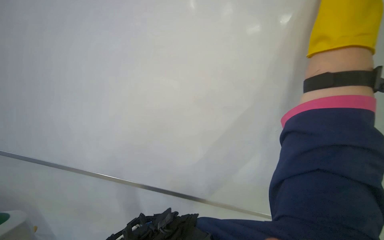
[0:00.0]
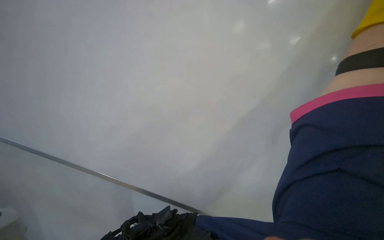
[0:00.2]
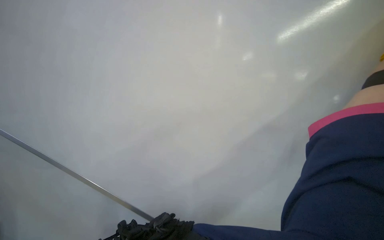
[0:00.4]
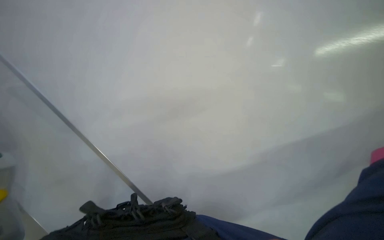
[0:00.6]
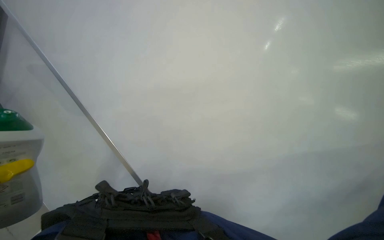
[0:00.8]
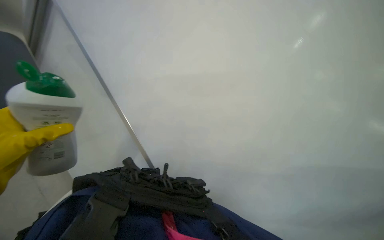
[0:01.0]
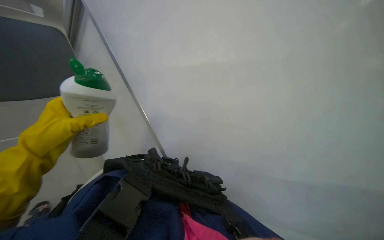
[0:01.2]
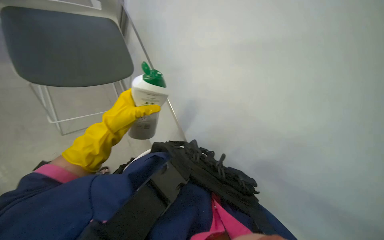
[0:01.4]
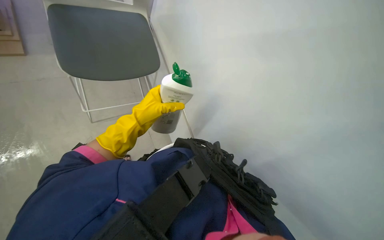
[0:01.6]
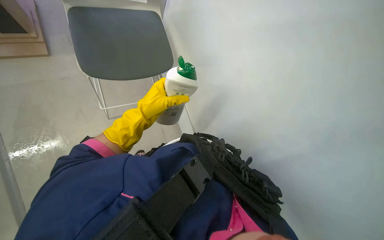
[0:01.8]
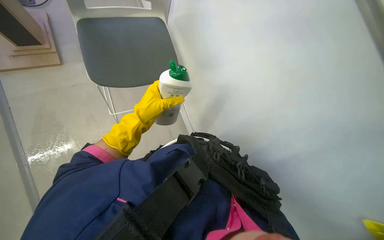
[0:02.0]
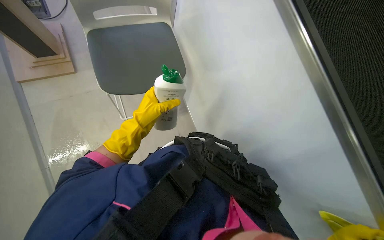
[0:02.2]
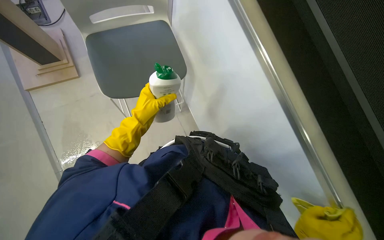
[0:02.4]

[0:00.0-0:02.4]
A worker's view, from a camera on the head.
Job: wiping surfaces.
The whole recording: Cleaning whiteboard. The worker cleans the whiteboard with a cloth and cleaner.
0:01.2 to 0:02.4: The view pans to the left by approximately 20 degrees. The left hand shifts some 15 cm to the right.

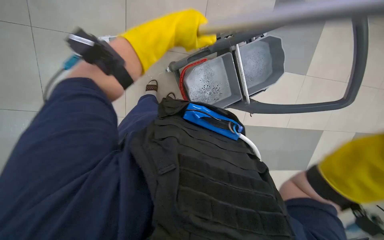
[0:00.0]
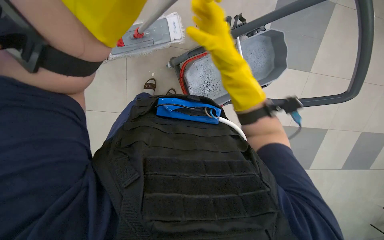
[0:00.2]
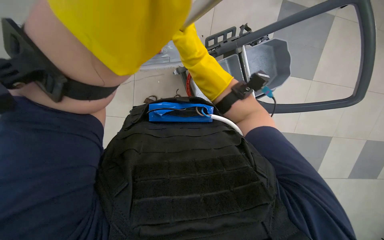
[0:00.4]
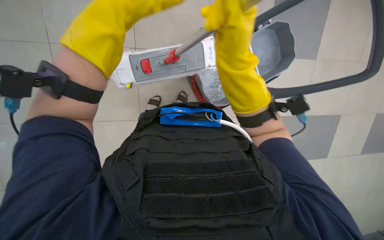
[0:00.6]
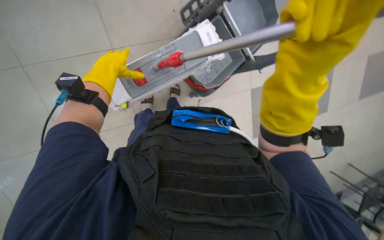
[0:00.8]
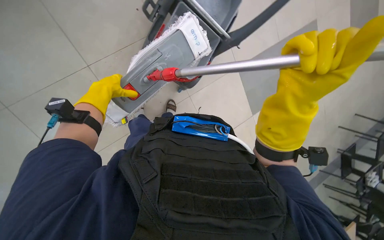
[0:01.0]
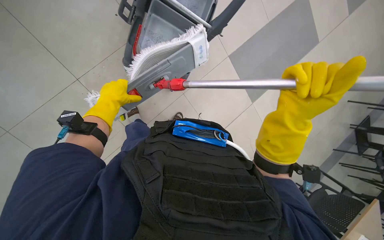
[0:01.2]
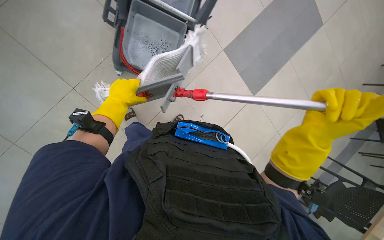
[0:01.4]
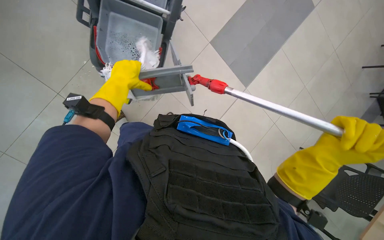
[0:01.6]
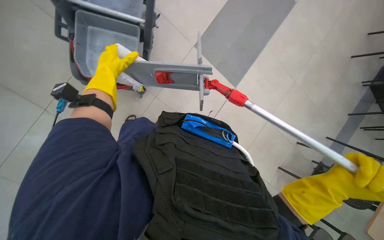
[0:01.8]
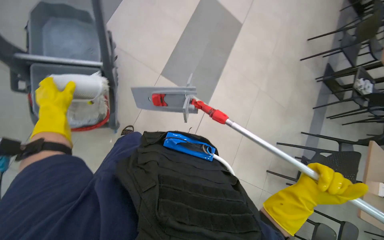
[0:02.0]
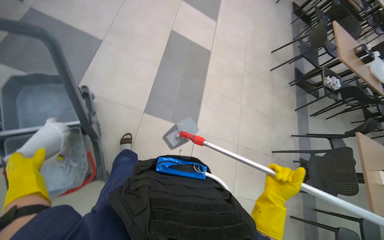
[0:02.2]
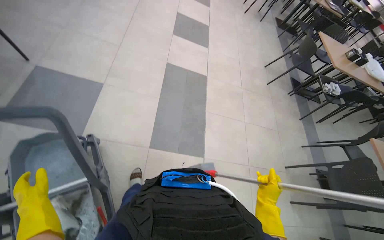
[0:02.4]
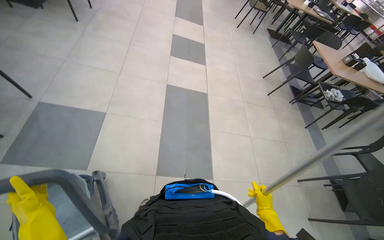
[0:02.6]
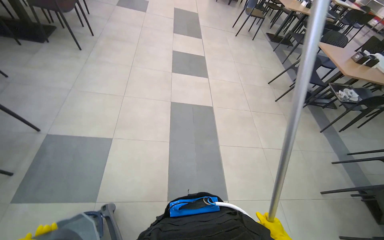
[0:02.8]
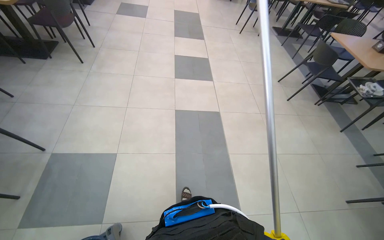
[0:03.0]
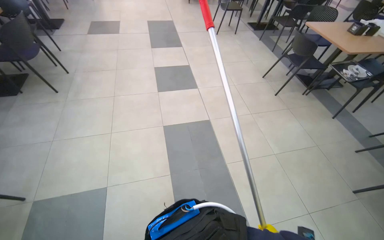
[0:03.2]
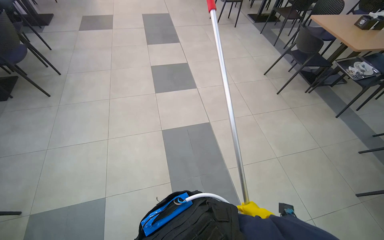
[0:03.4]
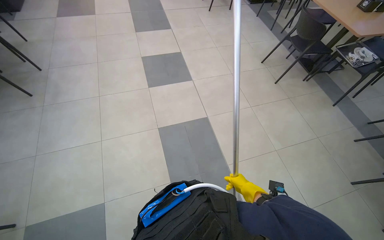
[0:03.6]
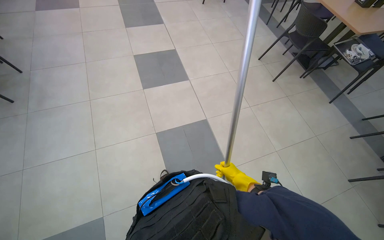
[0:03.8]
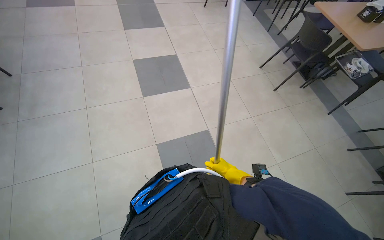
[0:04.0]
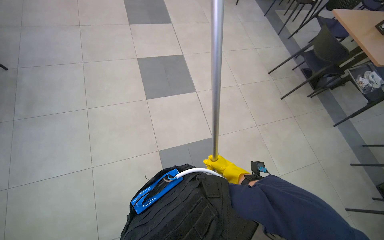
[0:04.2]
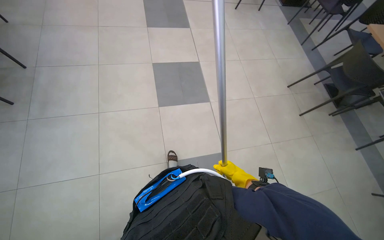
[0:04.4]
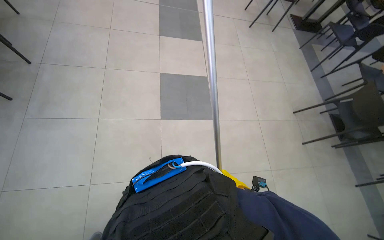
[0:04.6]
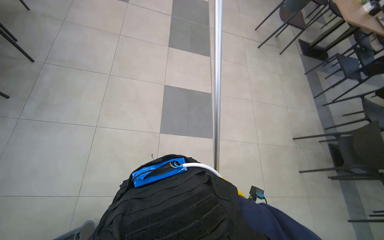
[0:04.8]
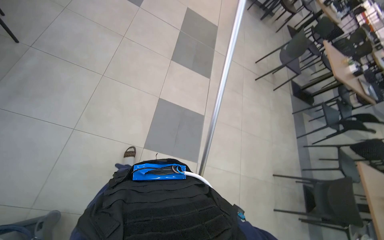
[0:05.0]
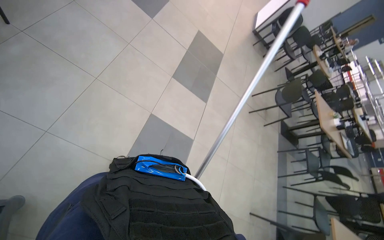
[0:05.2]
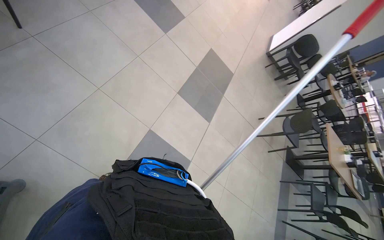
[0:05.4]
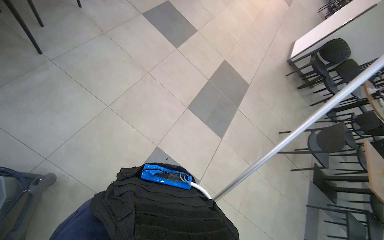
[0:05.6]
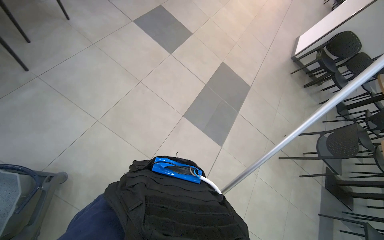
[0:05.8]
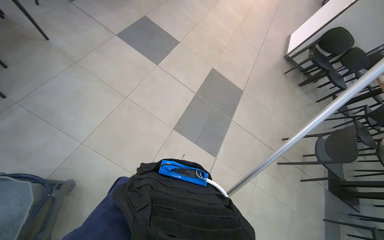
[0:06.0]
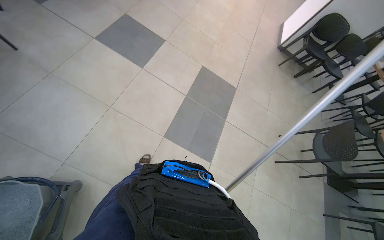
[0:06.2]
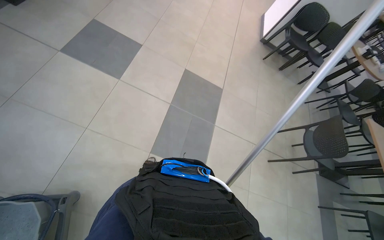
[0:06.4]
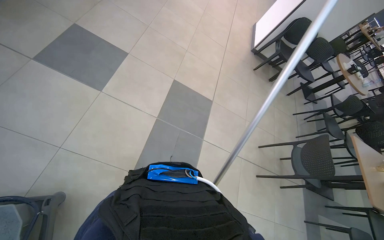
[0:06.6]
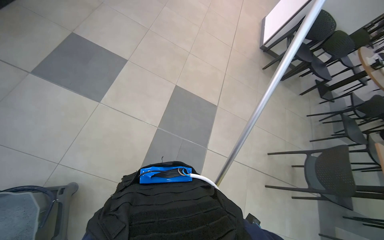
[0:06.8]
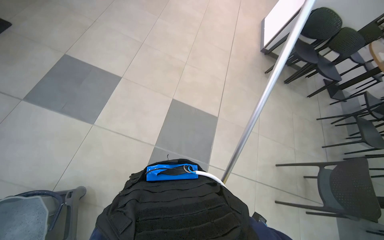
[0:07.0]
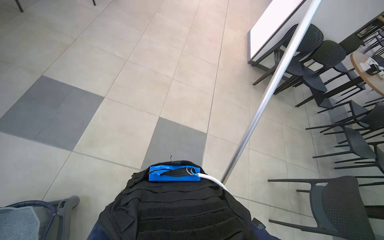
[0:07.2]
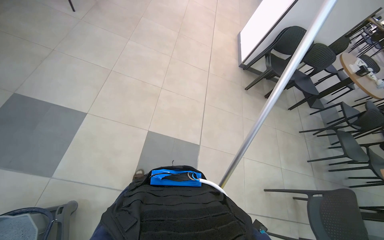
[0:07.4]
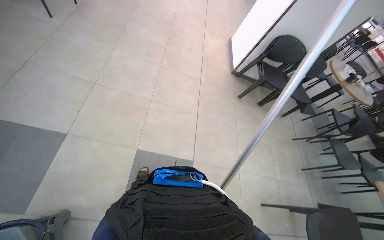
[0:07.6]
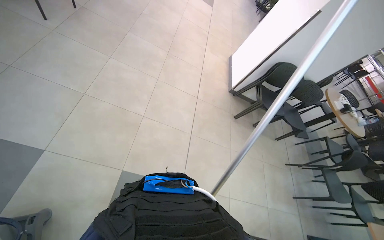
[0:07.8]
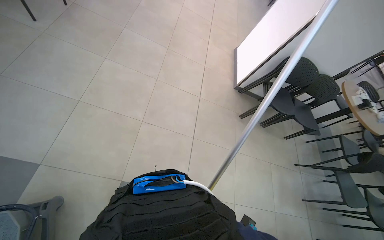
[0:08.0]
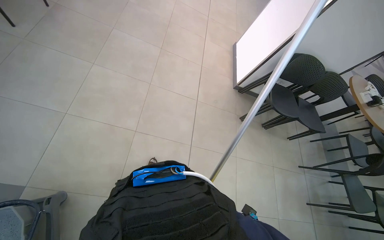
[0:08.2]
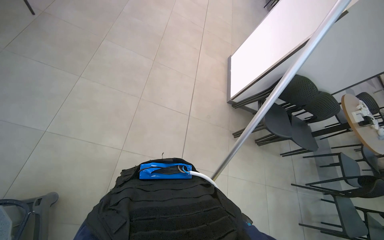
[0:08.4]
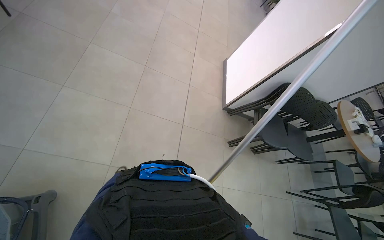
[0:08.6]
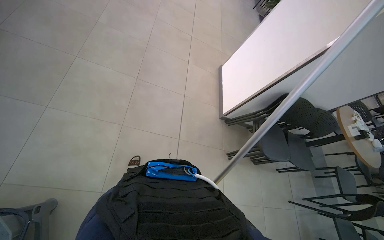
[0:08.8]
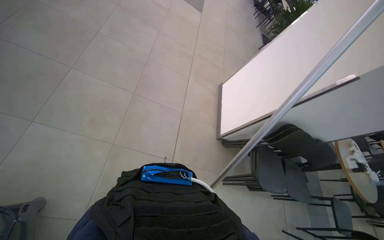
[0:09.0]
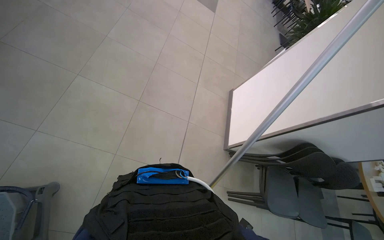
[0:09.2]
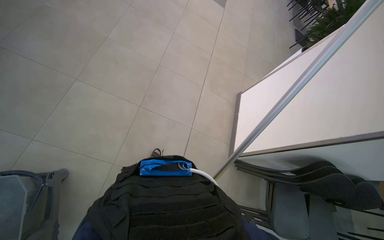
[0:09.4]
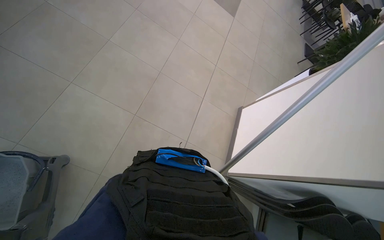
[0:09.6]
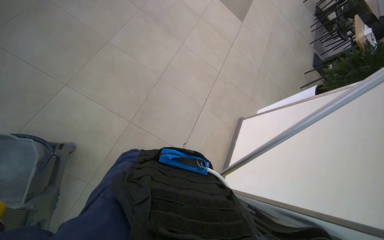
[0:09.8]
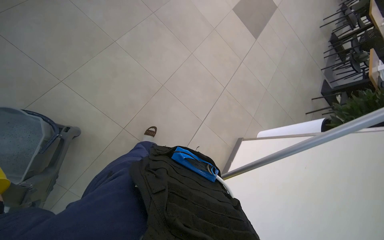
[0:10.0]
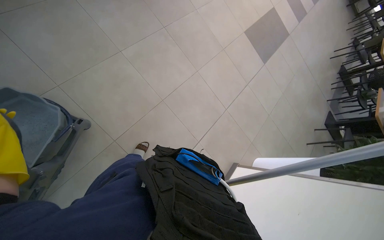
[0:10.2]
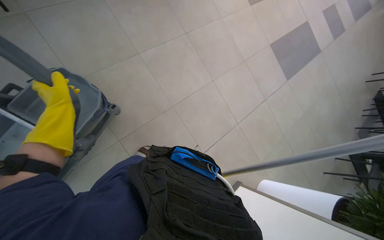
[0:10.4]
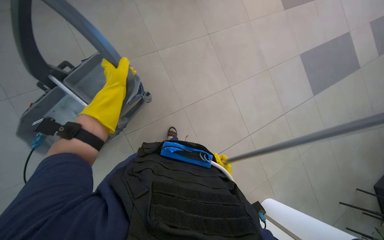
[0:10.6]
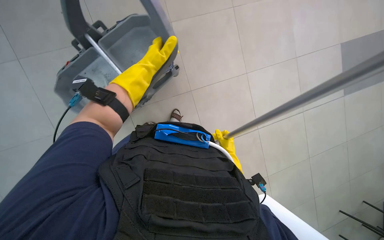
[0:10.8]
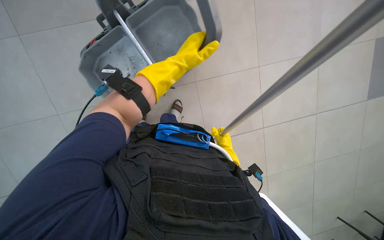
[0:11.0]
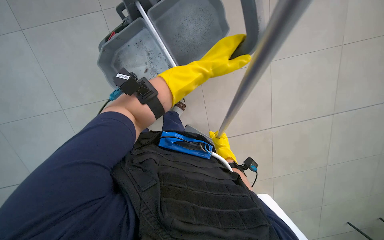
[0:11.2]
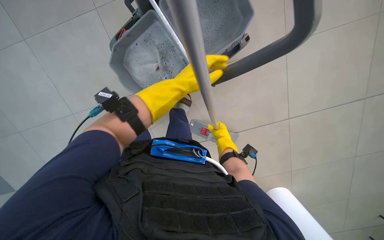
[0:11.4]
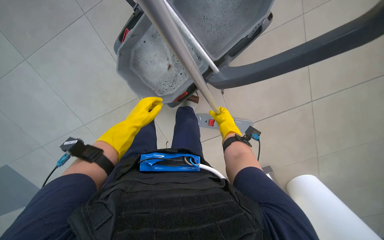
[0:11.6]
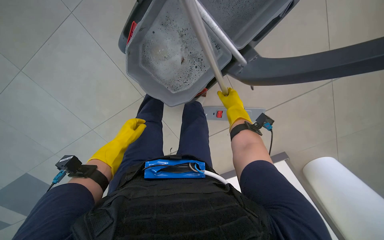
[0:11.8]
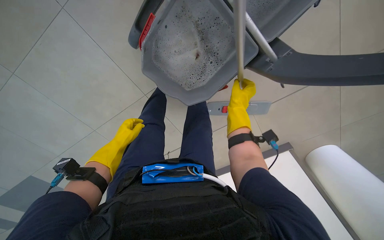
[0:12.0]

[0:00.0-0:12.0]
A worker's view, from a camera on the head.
Job: preparing cleaning supplies.
The whole recording: Cleaning mop head. The worker removes and wrings out the mop head in a cleaning bucket.
0:01.6 to 0:03.0: The head travels about 60 cm. The camera pitches upward, by approximately 15 degrees. The scene rotates counterclockwise by approximately 25 degrees.
0:03.0 to 0:04.4: The camera travels about 1 m. The wearer looks some 15 degrees further downward.
0:04.4 to 0:06.0: The camera travels about 1.5 m. The view tips upward by some 15 degrees. The scene turns about 40 degrees clockwise in the picture.
0:06.0 to 0:07.6: The head travels some 1.5 m.
0:07.6 to 0:09.0: The camera travels about 1 m.
0:09.0 to 0:10.4: The camera is carried about 1 m. The head turns to the left by about 40 degrees.
0:10.4 to 0:12.0: The head rotates some 30 degrees to the left. The view tips downward by some 15 degrees.

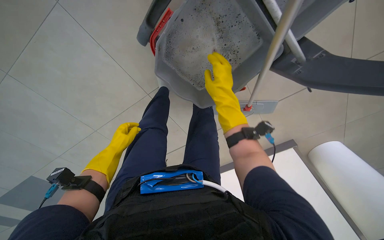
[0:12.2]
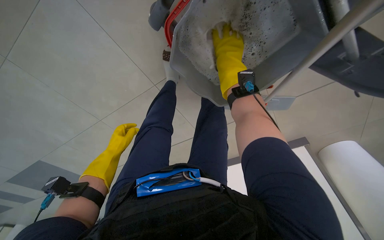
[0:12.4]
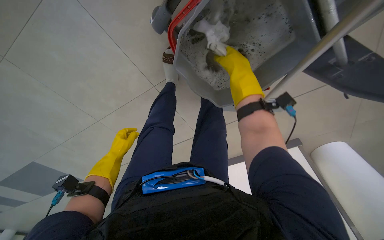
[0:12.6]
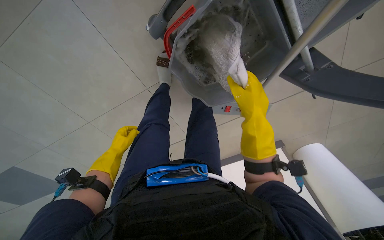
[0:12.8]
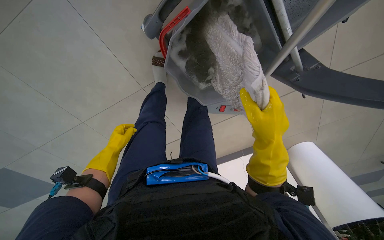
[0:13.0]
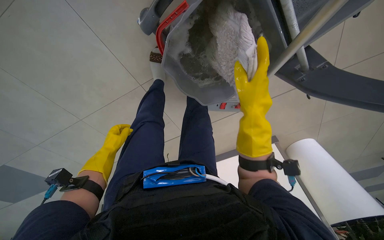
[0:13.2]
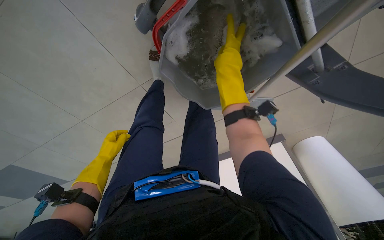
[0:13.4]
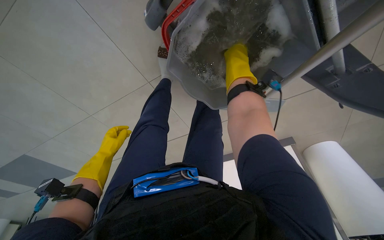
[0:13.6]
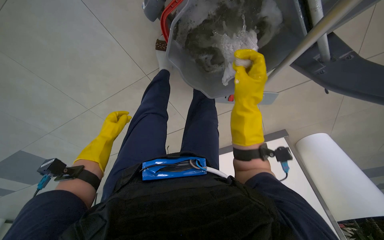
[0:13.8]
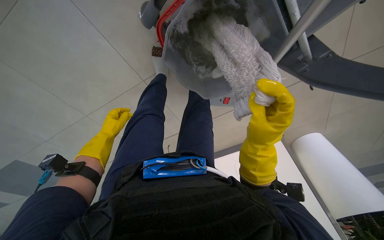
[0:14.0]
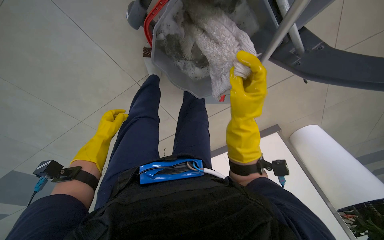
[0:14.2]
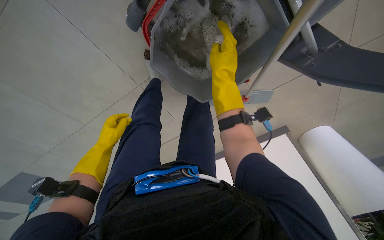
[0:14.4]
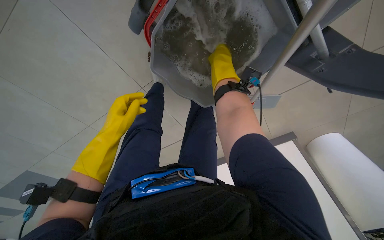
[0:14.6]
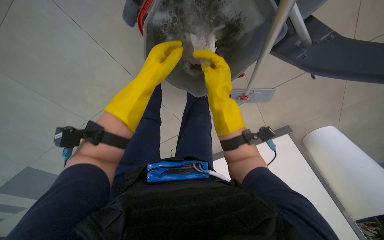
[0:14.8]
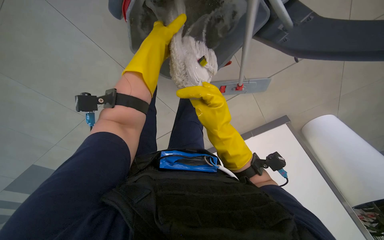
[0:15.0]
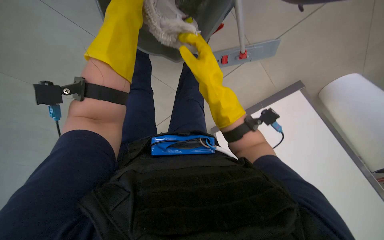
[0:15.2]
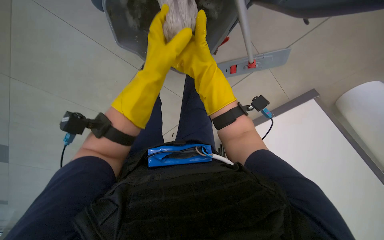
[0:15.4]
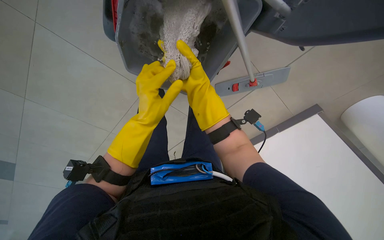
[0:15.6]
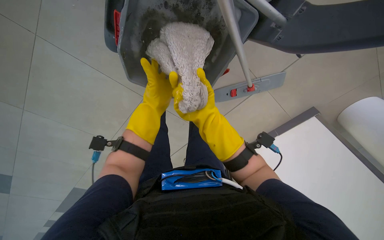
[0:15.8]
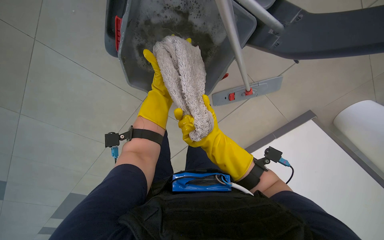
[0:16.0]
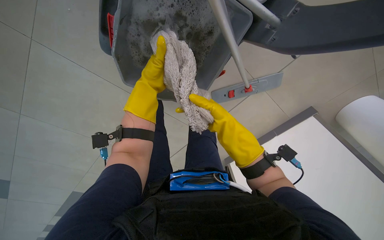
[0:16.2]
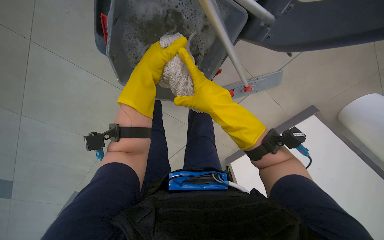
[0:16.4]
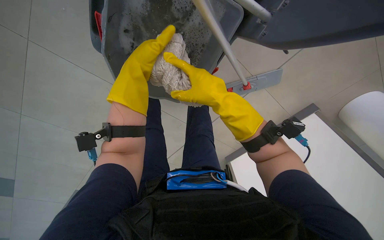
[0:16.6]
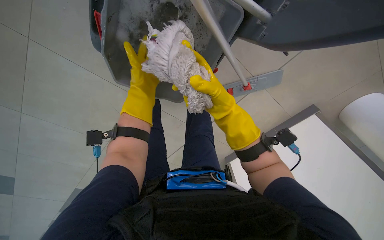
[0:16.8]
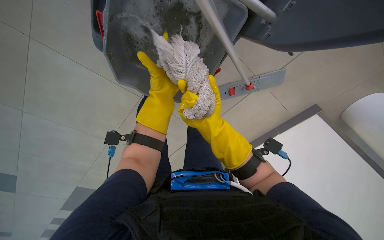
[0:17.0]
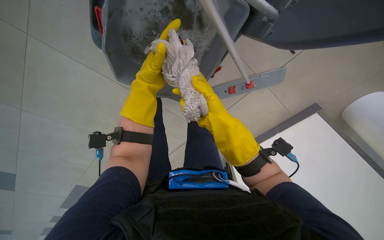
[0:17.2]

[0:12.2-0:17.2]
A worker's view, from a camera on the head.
Job: preparing cleaning supplies.
The whole recording: Cleaning mop head. The worker removes and wrings out the mop head in a cleaning bucket.
0:12.2 to 0:13.8: The right hand moves up and down the picture over roughly 25 cm, changing direction 3 times.
0:13.8 to 0:15.6: The left hand moves to the right and nearer to the camera, some 50 cm, and reaches roughly 30 cm up the picture, then returns, while the right hand moves up and down the picture over approximately 25 cm, changing direction 3 times.
0:15.6 to 0:17.2: The right hand swings up and down the picture, roughly 15 cm each way, with 2 reversals.
